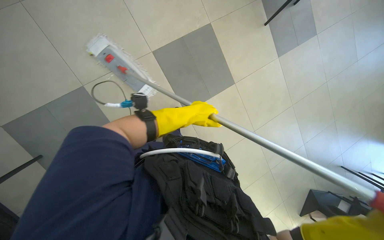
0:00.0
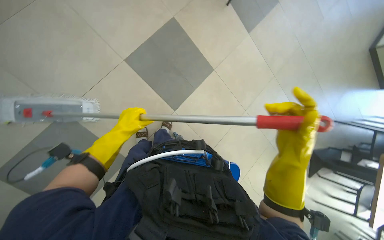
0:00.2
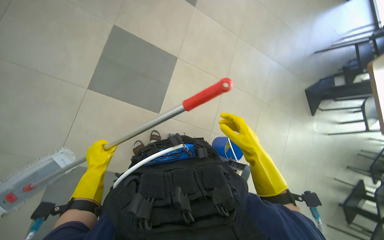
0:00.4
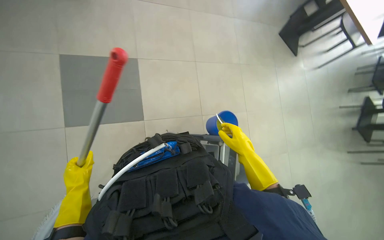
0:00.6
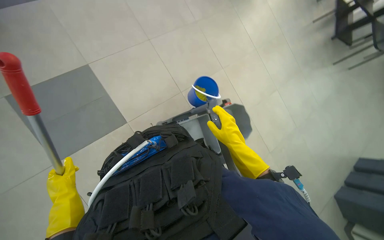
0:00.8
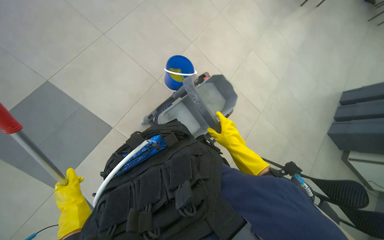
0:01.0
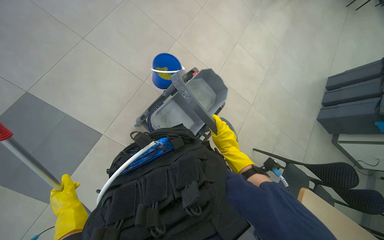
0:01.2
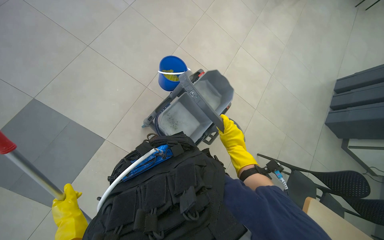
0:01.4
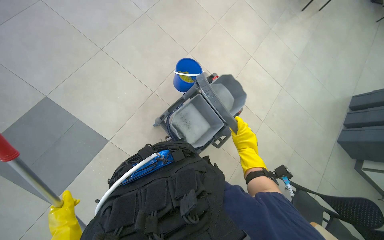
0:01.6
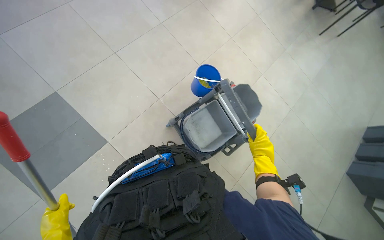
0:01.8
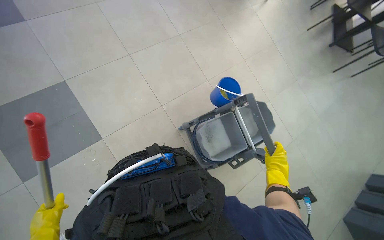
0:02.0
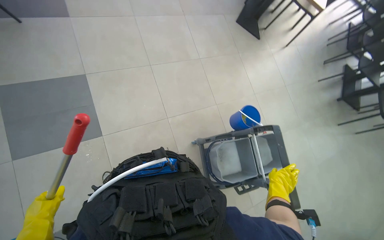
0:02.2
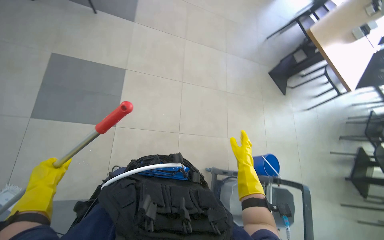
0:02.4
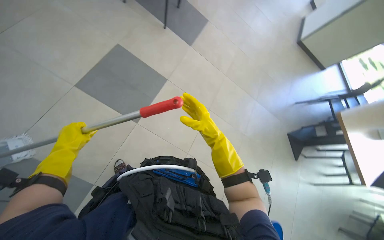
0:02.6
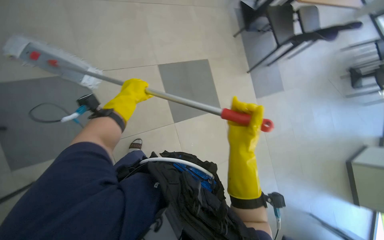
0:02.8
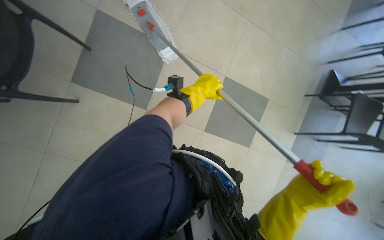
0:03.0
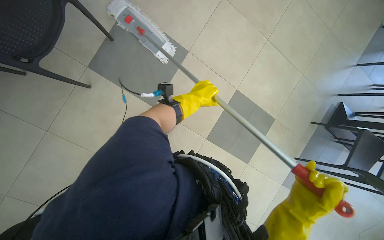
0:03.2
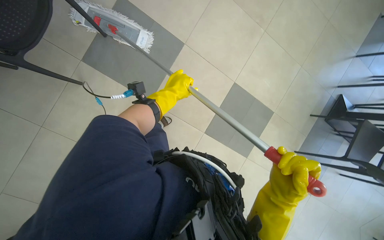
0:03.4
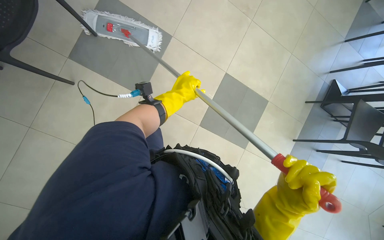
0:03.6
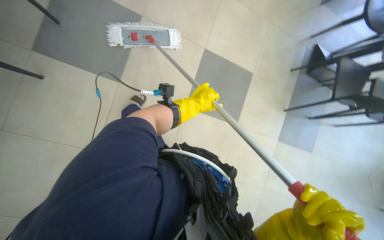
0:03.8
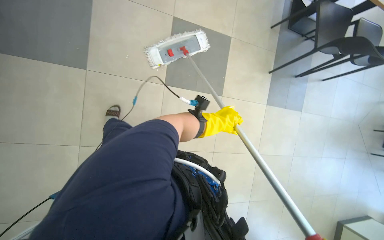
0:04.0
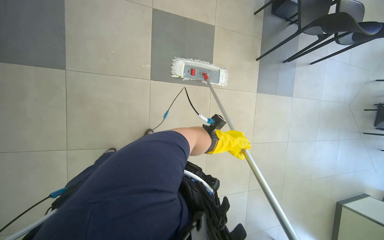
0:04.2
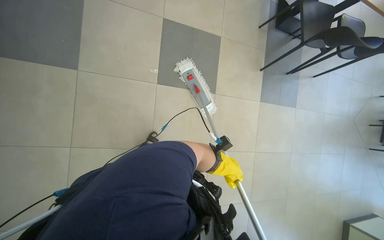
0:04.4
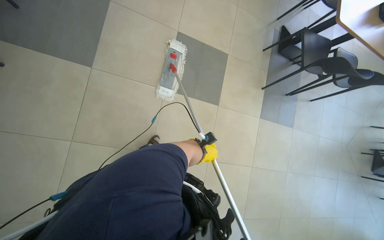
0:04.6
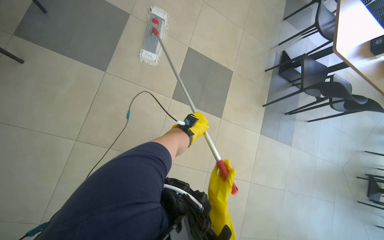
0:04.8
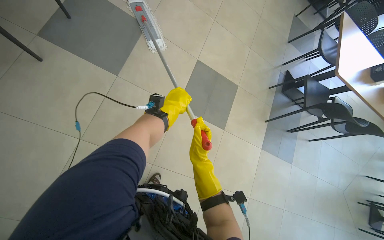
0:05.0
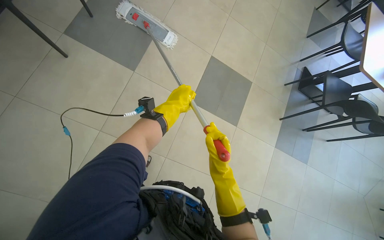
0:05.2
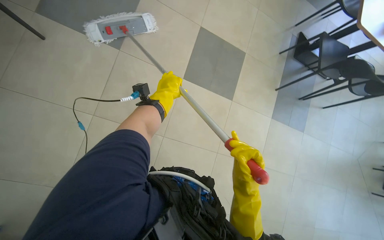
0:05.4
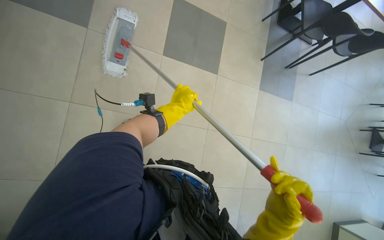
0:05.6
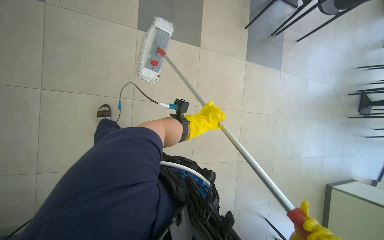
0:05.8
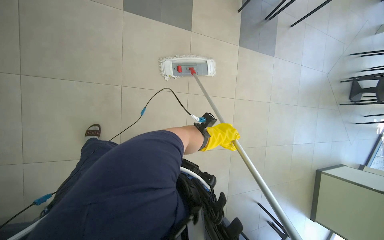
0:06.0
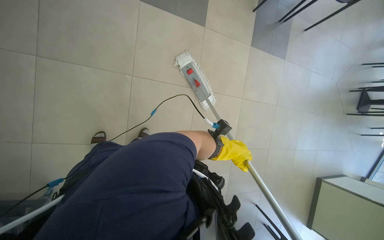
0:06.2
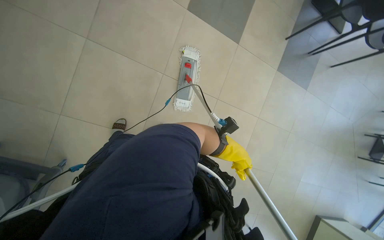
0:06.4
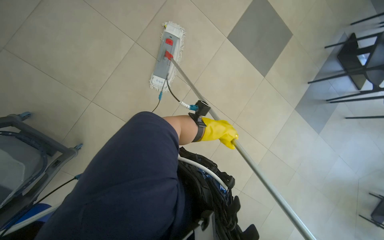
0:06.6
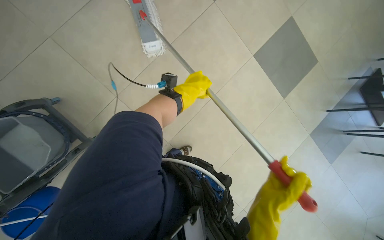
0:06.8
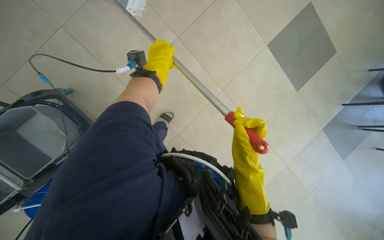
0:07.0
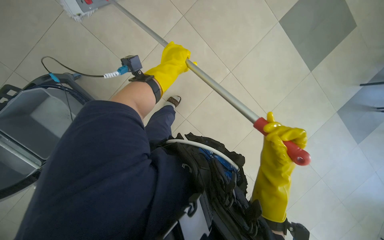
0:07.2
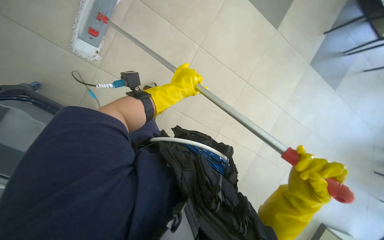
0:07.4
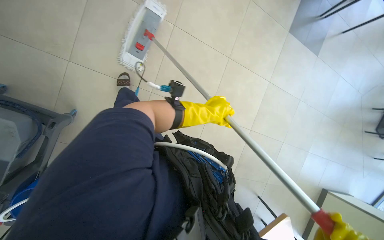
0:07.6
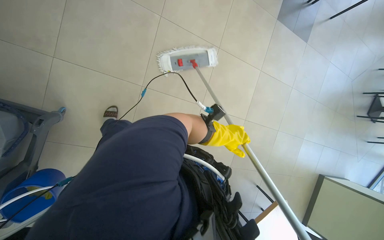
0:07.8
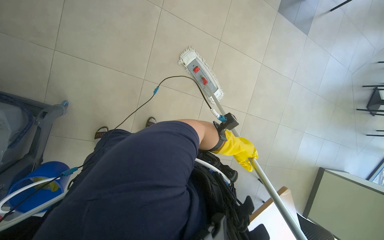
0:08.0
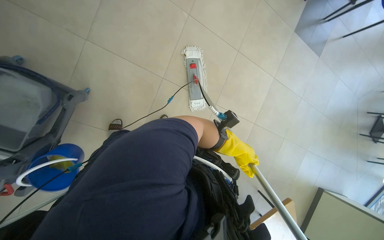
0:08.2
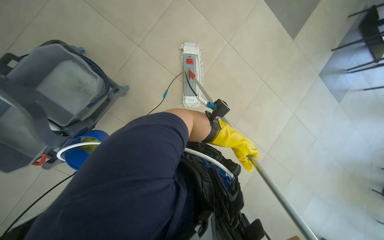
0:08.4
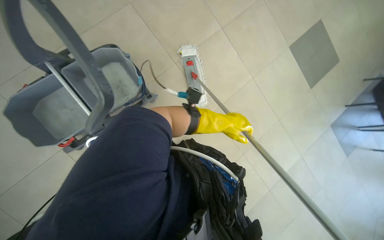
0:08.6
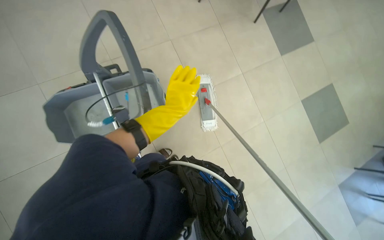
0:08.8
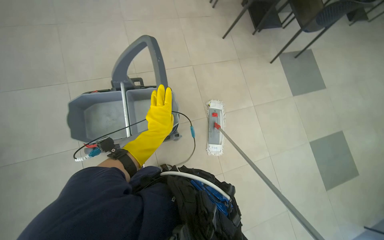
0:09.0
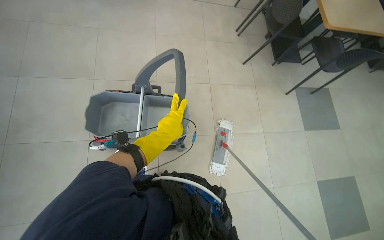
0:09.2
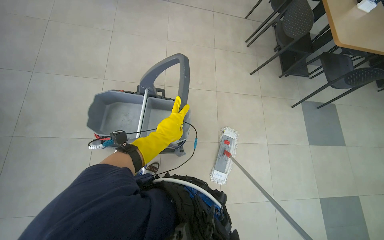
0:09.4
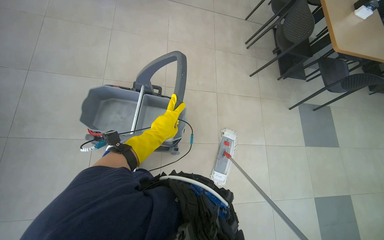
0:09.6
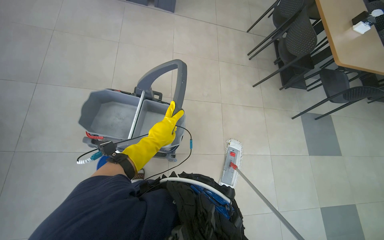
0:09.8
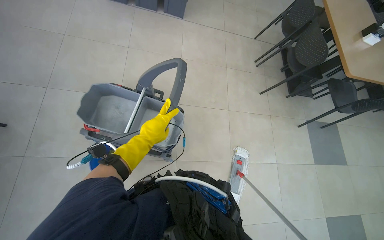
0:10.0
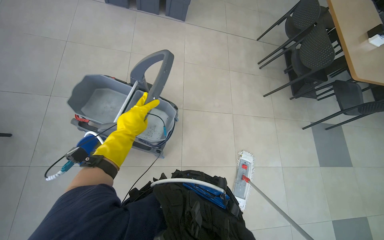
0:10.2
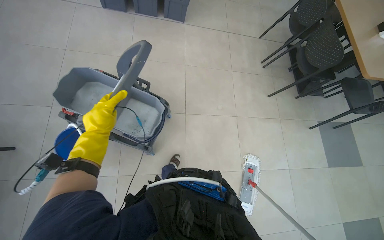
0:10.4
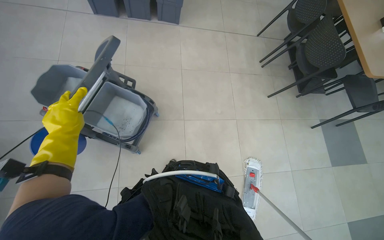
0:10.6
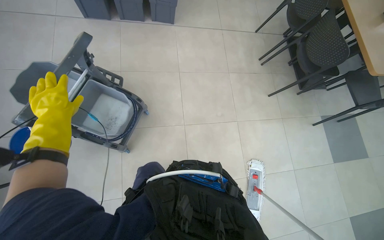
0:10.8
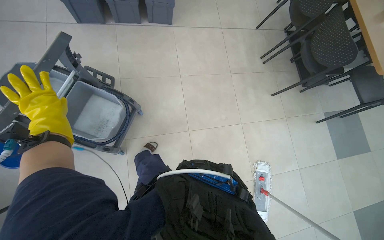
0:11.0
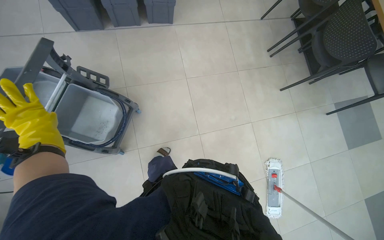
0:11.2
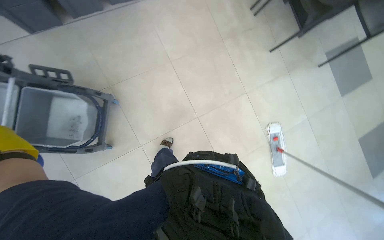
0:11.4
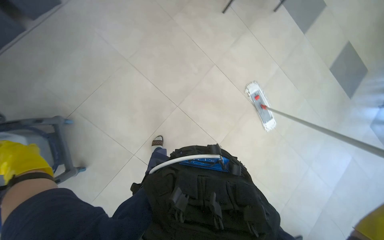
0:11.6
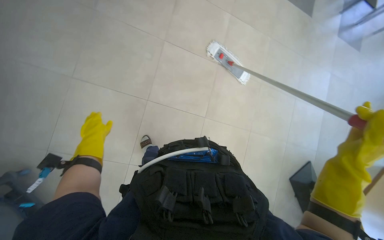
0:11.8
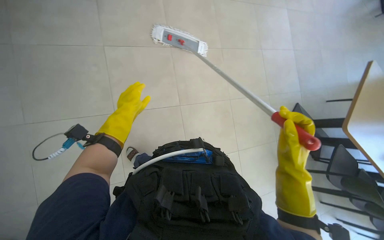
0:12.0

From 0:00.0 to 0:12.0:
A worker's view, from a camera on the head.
Job: mopping floor.
The whole recording: Mopping the floor. The worker mops the floor with a mop and cleaning cart.
From 0:00.0 to 0:01.6: The scene turns about 75 degrees counterclockwise in the picture.
From 0:01.6 to 0:03.0: The wearer looks some 90 degrees further to the left. The view tilts some 30 degrees upward.
From 0:03.0 to 0:04.4: The left hand is displaced down the picture by some 30 cm.
From 0:04.4 to 0:06.0: The left hand is displaced up the picture by about 10 cm.
From 0:06.0 to 0:07.6: Everything in view rotates approximately 25 degrees clockwise.
From 0:07.6 to 0:09.0: The camera pitches upward, by roughly 25 degrees. Everything in view rotates about 40 degrees clockwise.
From 0:09.0 to 0:10.4: The view tips upward by approximately 15 degrees.
From 0:10.4 to 0:12.0: The wearer looks roughly 15 degrees further downward. Everything in view rotates approximately 40 degrees counterclockwise.

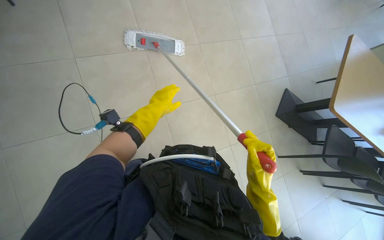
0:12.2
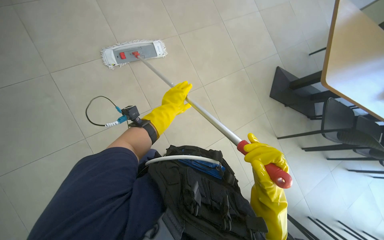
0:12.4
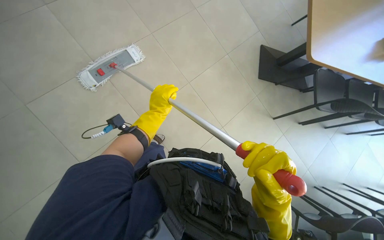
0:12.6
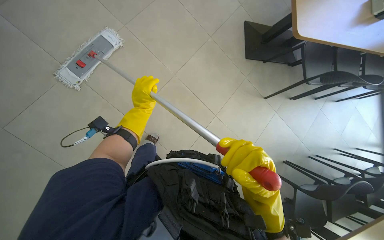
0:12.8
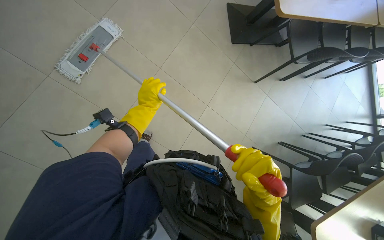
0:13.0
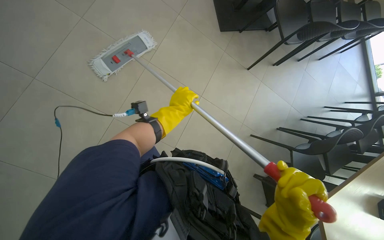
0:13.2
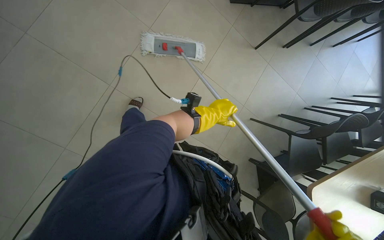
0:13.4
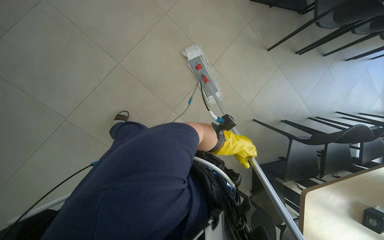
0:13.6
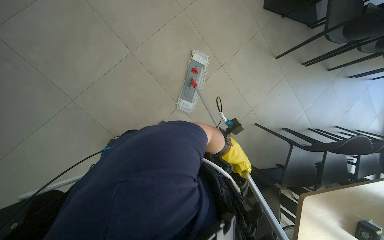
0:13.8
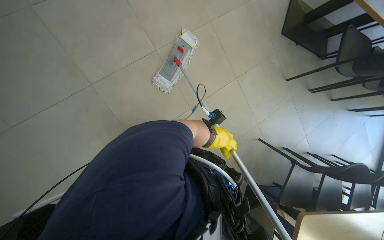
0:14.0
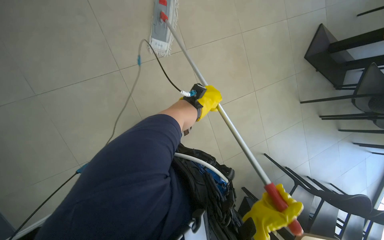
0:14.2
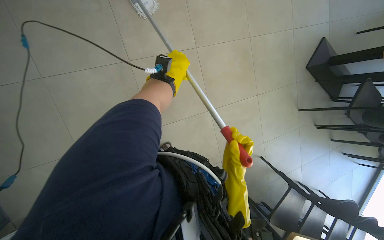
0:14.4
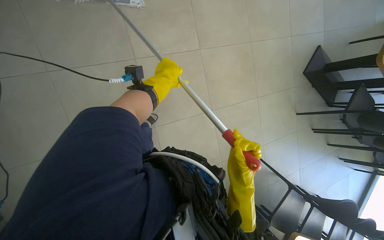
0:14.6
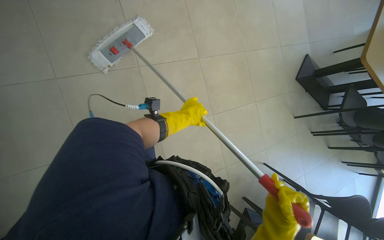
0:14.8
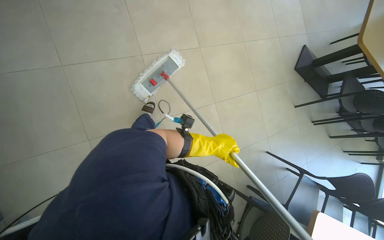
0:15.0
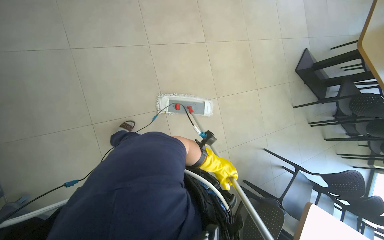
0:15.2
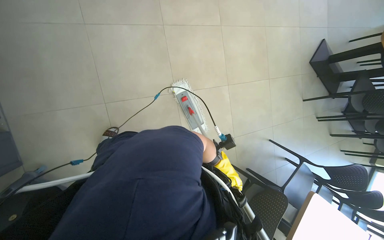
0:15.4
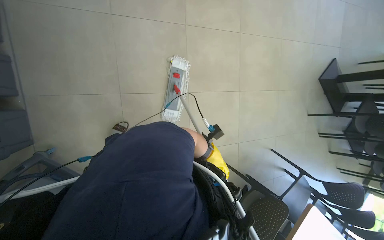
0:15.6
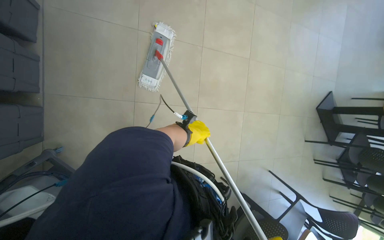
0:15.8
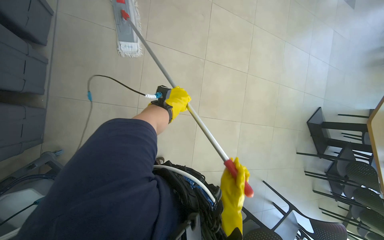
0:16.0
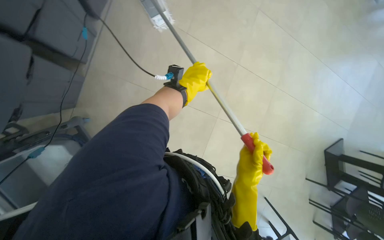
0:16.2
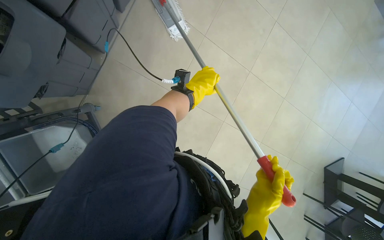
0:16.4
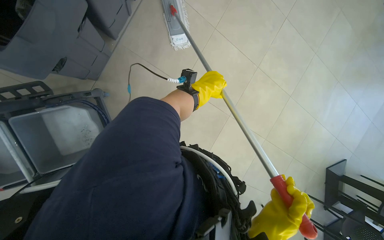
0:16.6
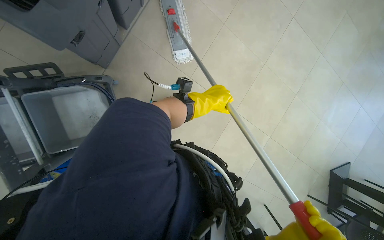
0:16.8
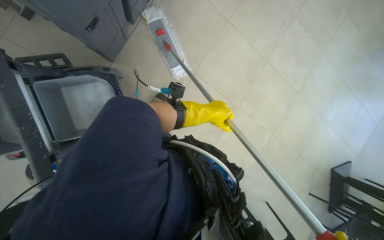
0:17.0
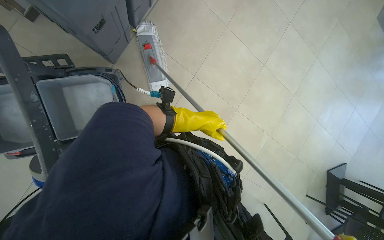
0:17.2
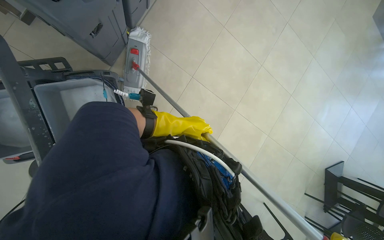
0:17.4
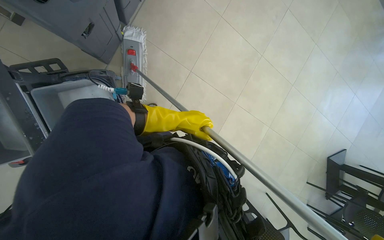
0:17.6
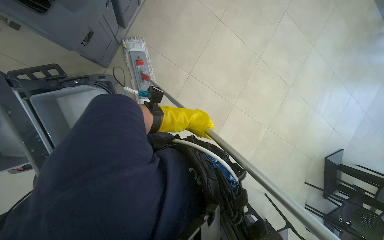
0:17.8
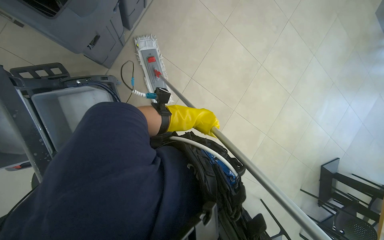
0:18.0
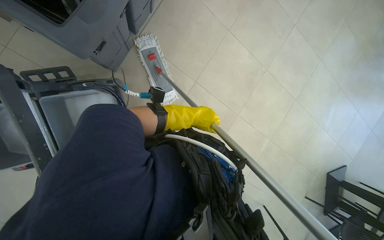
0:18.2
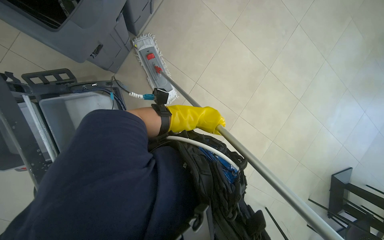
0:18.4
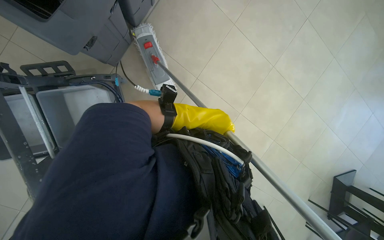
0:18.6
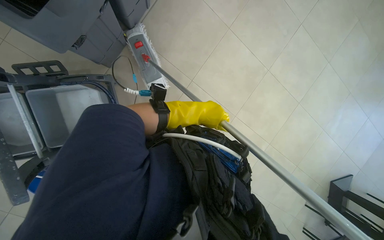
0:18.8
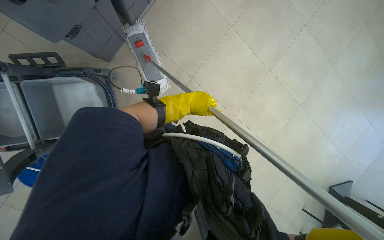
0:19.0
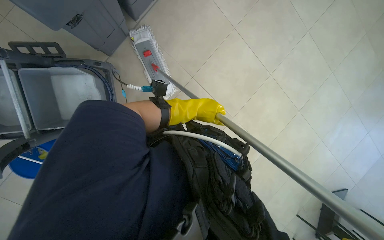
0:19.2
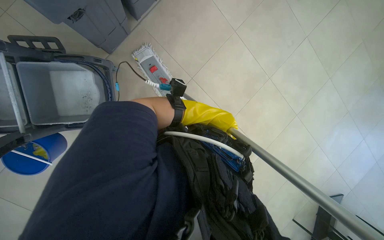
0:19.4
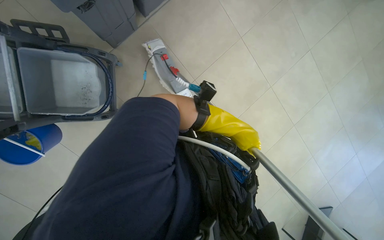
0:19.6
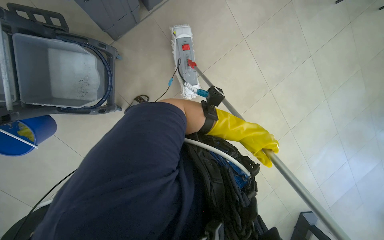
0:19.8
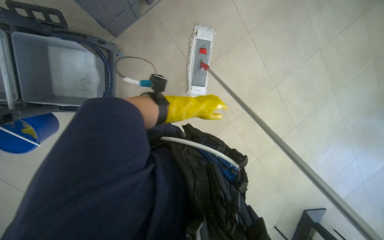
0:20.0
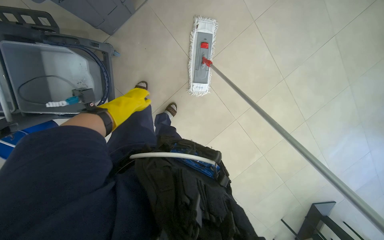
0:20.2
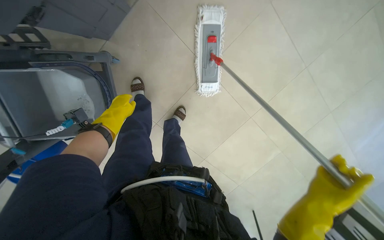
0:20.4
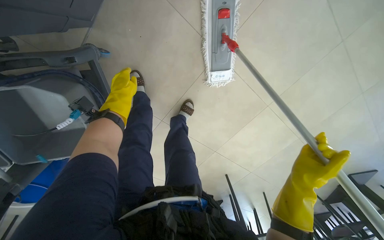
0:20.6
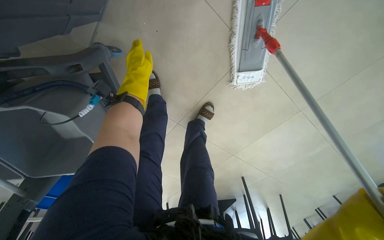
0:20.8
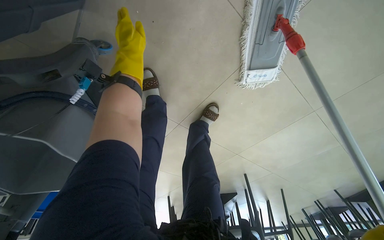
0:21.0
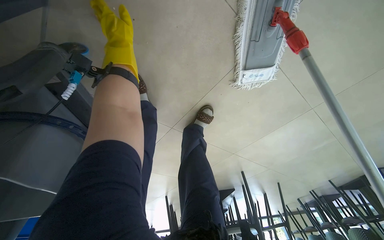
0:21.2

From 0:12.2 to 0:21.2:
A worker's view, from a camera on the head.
Job: mopping floor.
The whole recording: Mopping the floor. The worker mops the floor with a mop and cleaning cart.
From 0:12.2 to 0:13.8: The head travels approximately 70 cm.
From 0:13.8 to 0:15.2: The camera is carried about 50 cm.
From 0:15.2 to 0:16.6: The wearer moves approximately 60 cm. The scene turns roughly 45 degrees clockwise in the picture.
From 0:18.2 to 0:19.8: The left hand heads to the right, covering roughly 30 cm.
From 0:19.8 to 0:21.2: The camera travels roughly 80 cm. The view tilts about 35 degrees downward.
